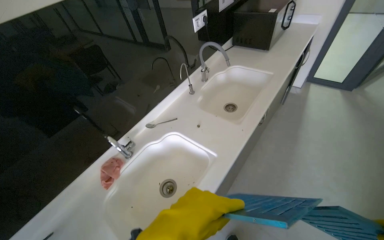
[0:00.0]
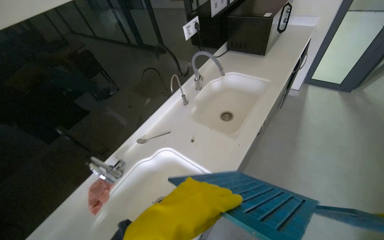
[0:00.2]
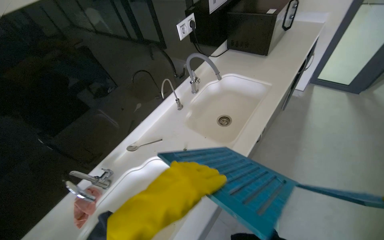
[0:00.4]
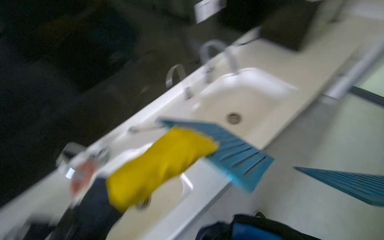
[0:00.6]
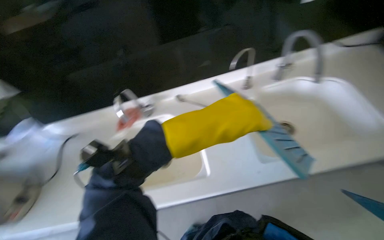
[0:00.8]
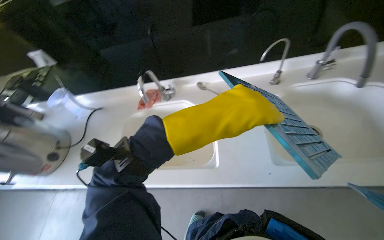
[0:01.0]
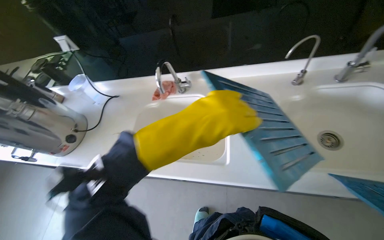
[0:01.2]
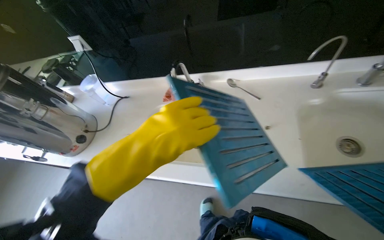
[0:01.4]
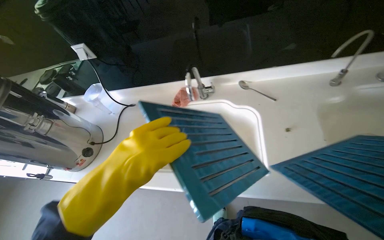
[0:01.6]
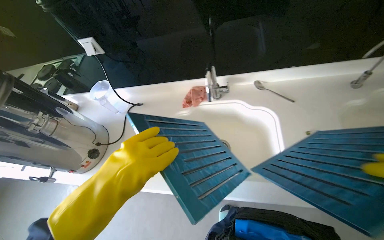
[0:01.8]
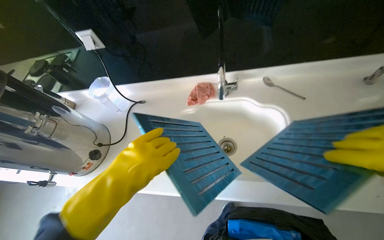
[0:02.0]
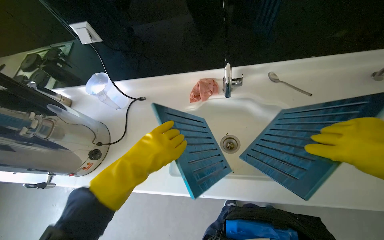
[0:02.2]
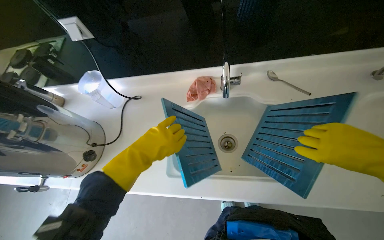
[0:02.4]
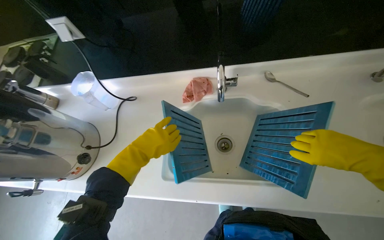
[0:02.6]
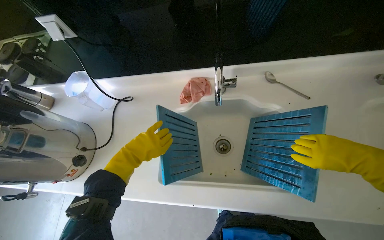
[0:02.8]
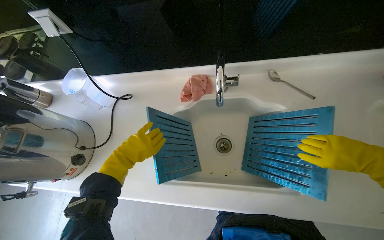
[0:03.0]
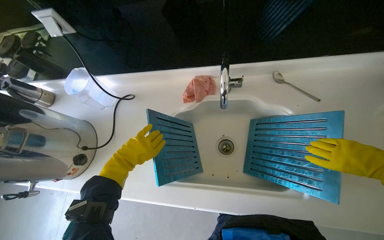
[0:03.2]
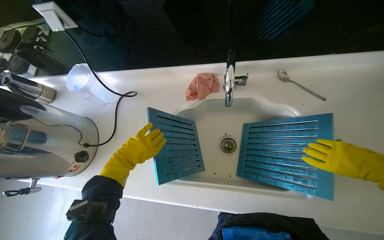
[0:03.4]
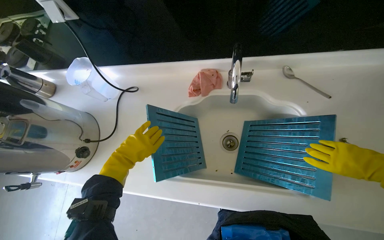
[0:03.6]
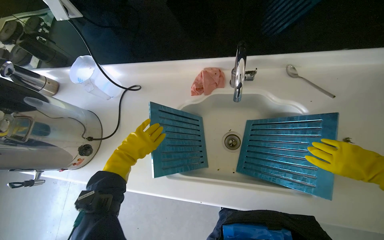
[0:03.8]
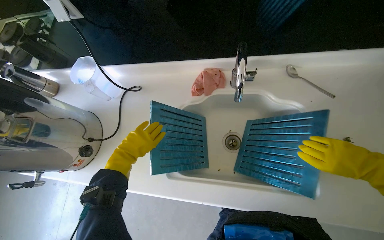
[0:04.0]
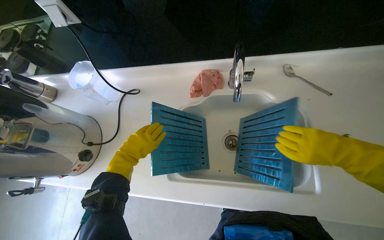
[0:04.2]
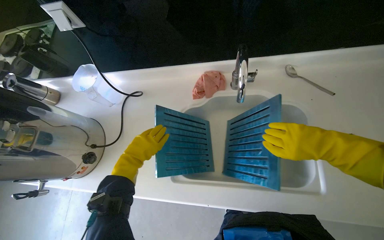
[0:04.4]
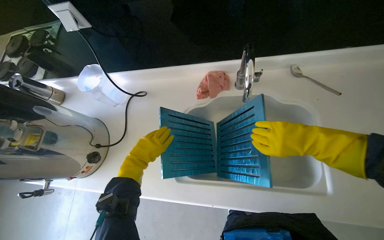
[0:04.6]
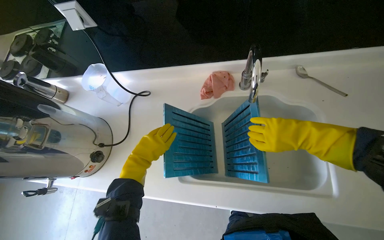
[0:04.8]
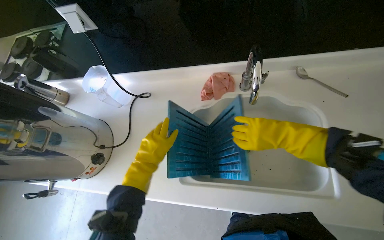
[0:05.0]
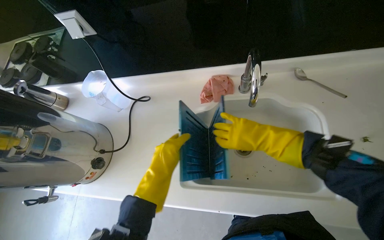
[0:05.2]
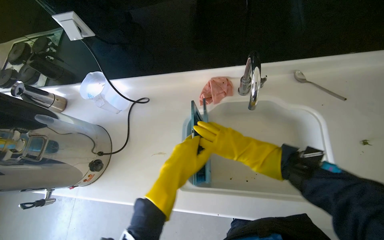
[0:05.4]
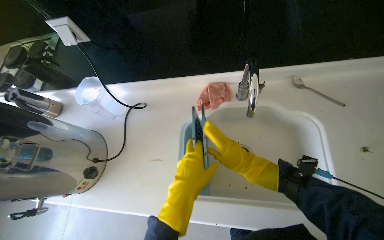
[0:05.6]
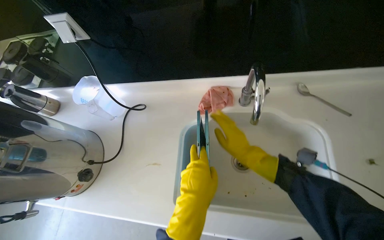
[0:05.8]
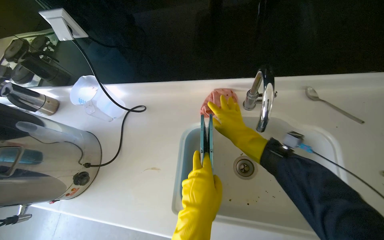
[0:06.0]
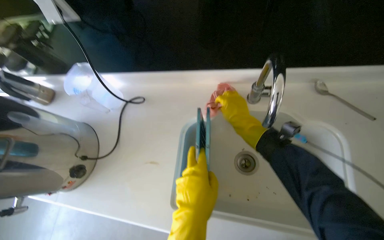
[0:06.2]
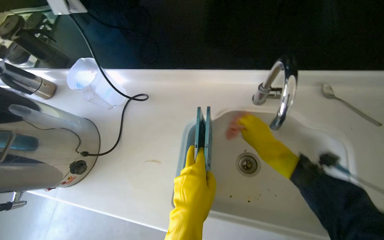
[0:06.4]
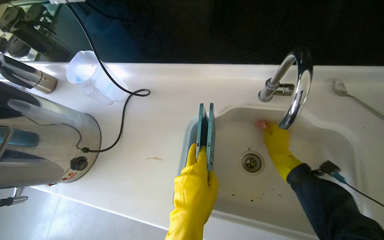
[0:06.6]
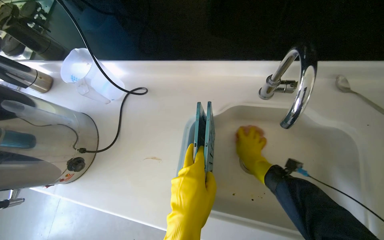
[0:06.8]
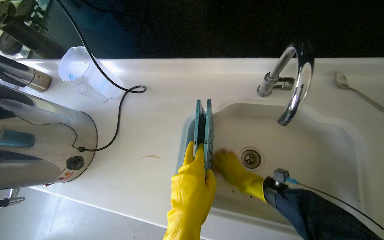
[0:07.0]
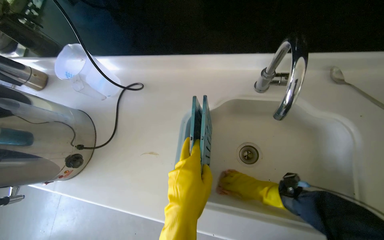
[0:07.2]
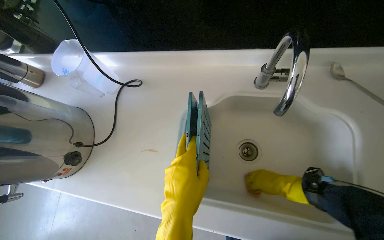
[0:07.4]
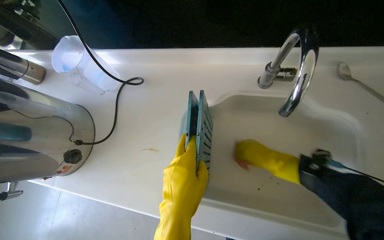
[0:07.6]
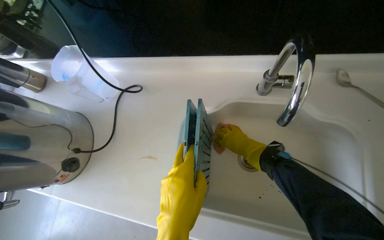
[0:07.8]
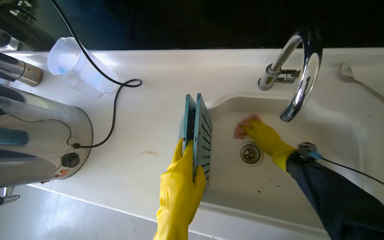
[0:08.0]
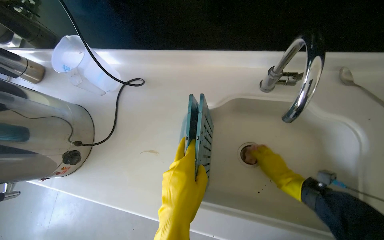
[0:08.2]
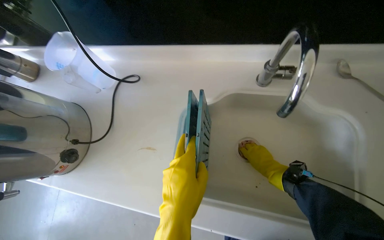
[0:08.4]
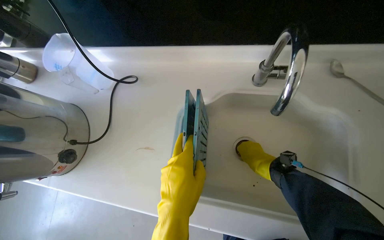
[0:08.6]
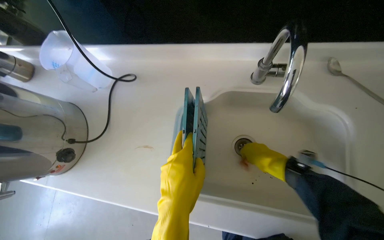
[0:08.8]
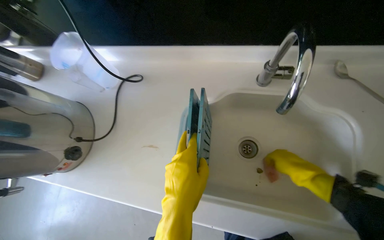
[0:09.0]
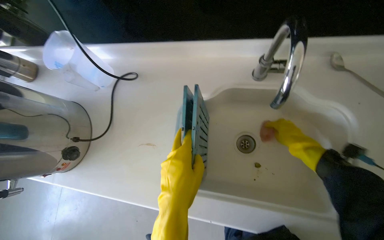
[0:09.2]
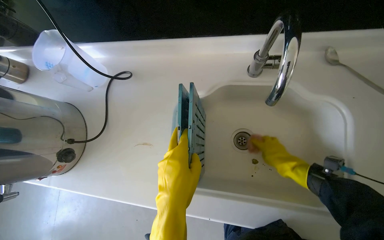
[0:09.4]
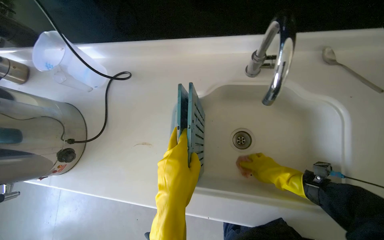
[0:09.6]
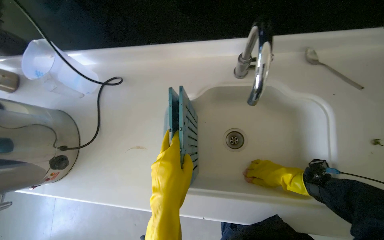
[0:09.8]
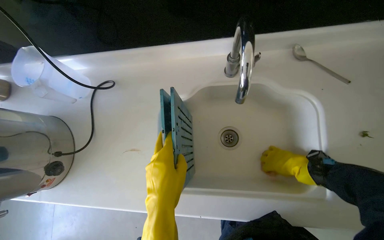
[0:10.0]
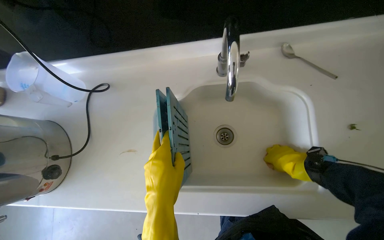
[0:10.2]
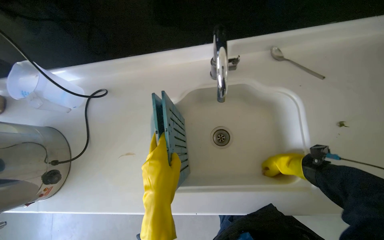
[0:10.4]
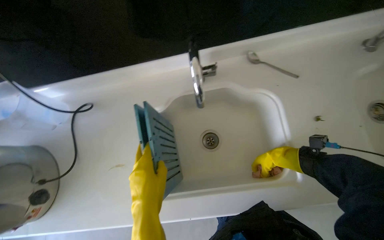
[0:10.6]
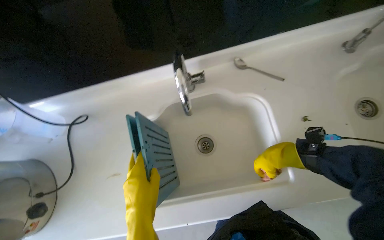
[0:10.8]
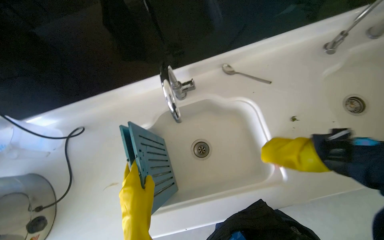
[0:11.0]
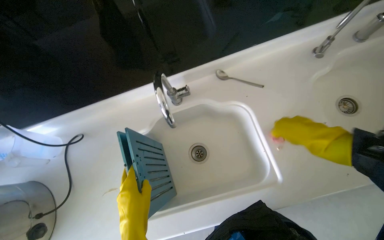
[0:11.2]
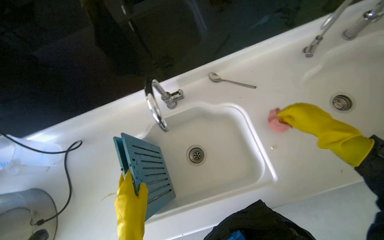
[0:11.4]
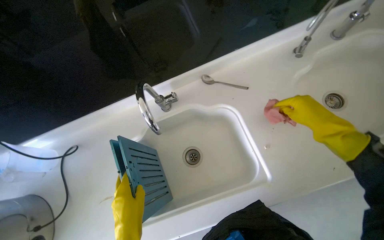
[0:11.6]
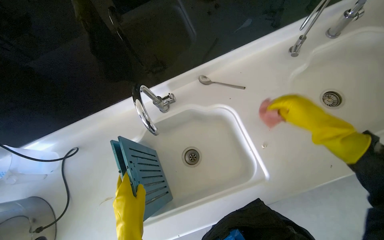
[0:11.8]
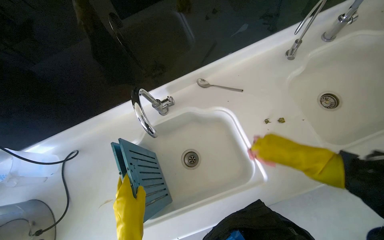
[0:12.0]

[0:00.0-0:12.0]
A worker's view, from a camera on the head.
Job: cleaning kitchen.
The whole recording: Preparing range hood filters for cleaning. The worker removes the first set of range hood filters, places them in the sink, cleans the sink, and sprays the filters with cleaning solution.
0:00.0 to 0:01.6: The wearer looks some 55 degrees further to the left. The view tilts some 25 degrees downward.
0:01.6 to 0:03.0: The left hand goes approximately 40 cm farther from the camera and to the left.
0:04.4 to 0:06.0: The right hand travels to the left and farther from the camera by about 25 cm. Meanwhile the left hand is displaced to the right and nearer to the camera by about 20 cm.
0:06.0 to 0:07.6: The right hand moves down the picture and to the right, approximately 20 cm.
0:07.6 to 0:09.0: The right hand goes about 15 cm nearer to the camera.
0:10.4 to 0:12.0: The right hand reaches roughly 25 cm nearer to the camera, then returns.

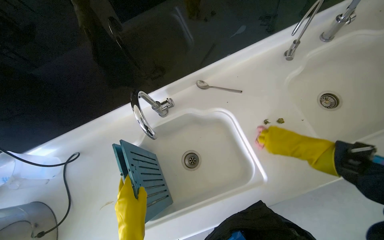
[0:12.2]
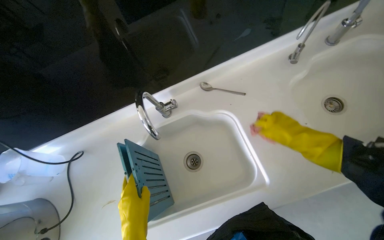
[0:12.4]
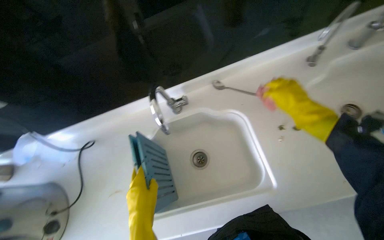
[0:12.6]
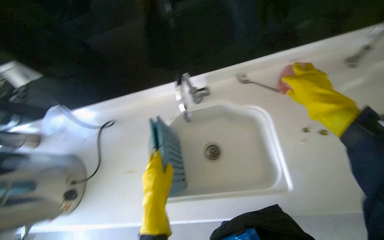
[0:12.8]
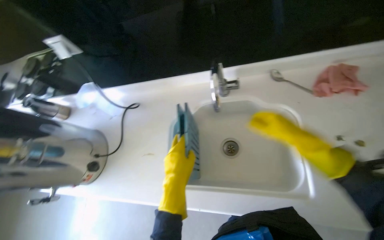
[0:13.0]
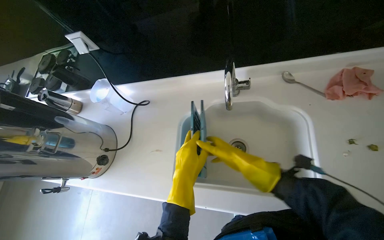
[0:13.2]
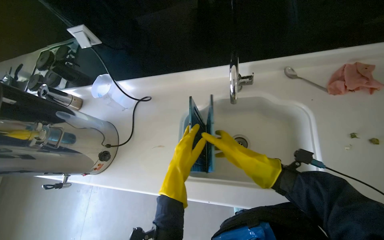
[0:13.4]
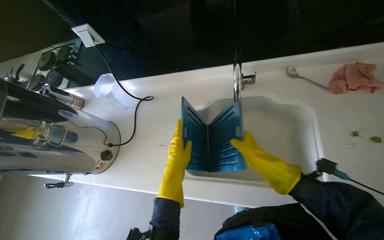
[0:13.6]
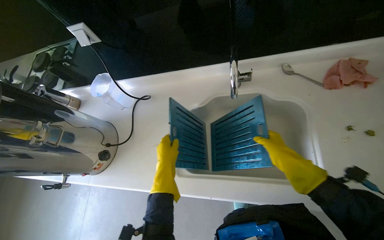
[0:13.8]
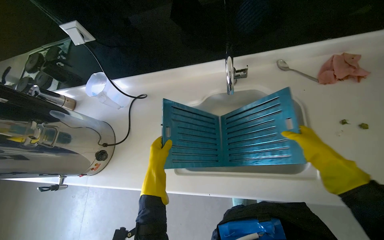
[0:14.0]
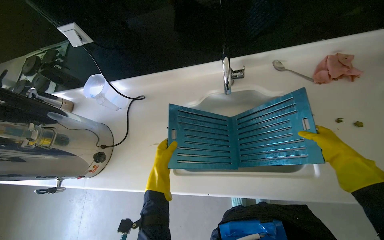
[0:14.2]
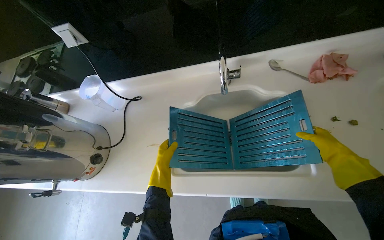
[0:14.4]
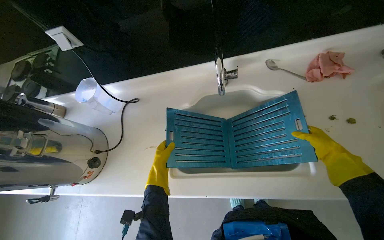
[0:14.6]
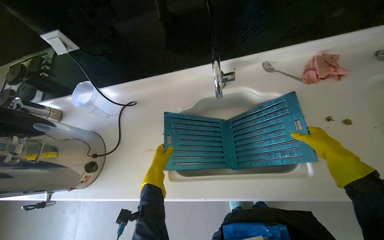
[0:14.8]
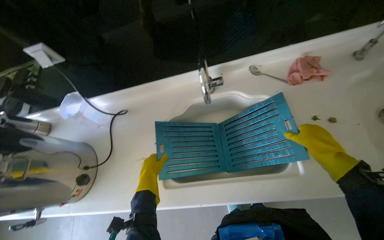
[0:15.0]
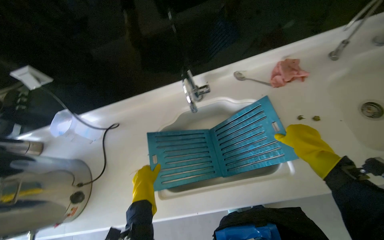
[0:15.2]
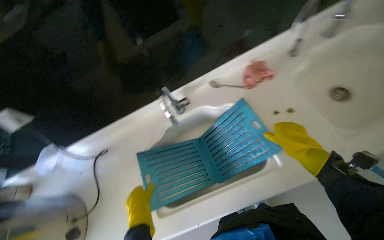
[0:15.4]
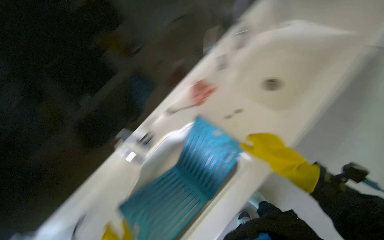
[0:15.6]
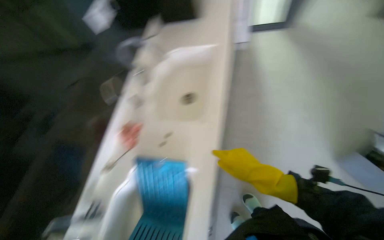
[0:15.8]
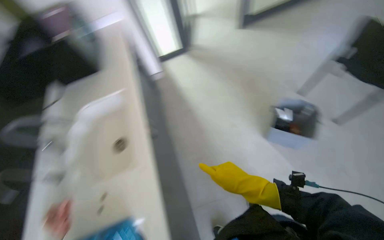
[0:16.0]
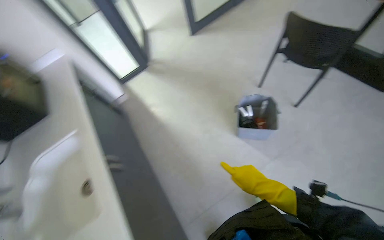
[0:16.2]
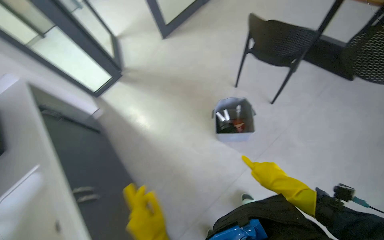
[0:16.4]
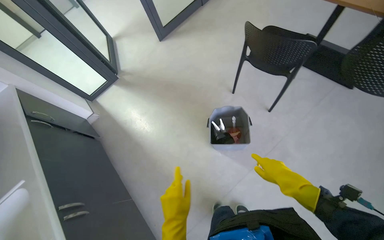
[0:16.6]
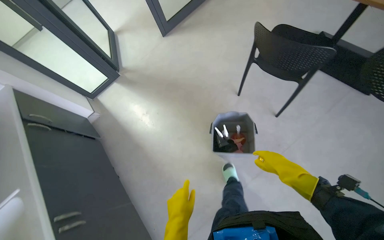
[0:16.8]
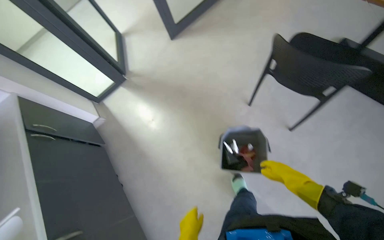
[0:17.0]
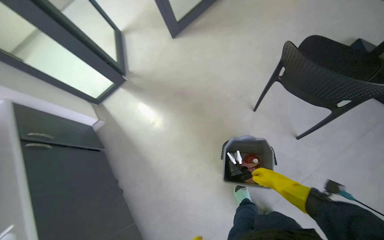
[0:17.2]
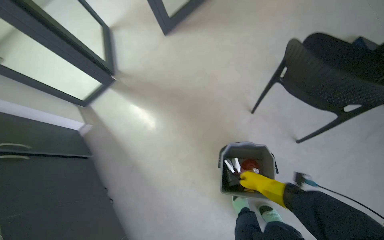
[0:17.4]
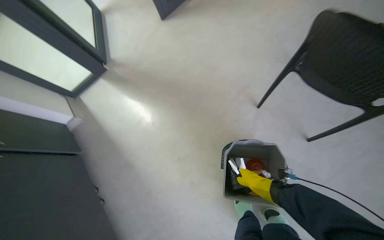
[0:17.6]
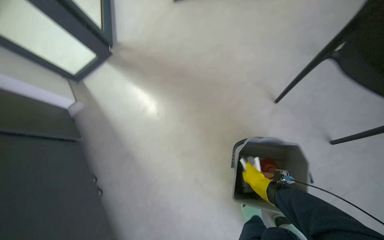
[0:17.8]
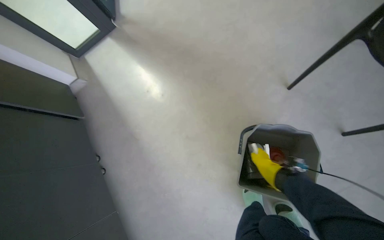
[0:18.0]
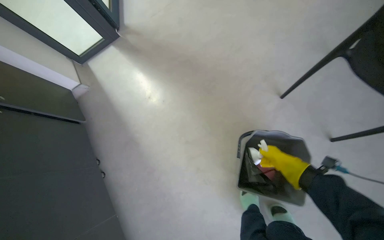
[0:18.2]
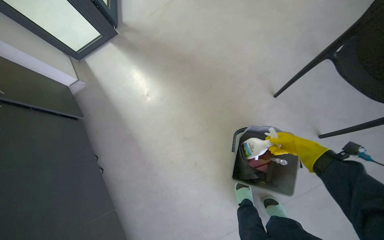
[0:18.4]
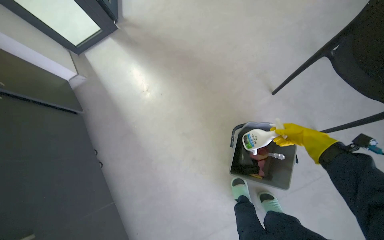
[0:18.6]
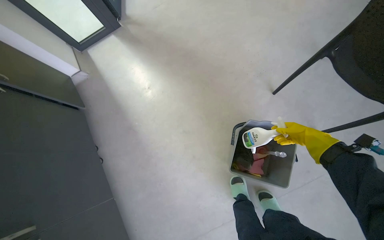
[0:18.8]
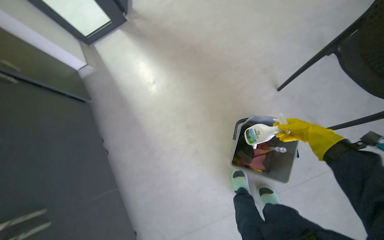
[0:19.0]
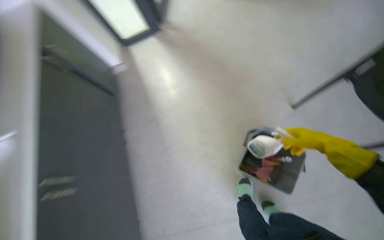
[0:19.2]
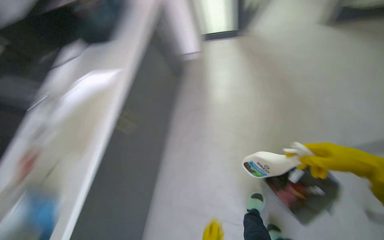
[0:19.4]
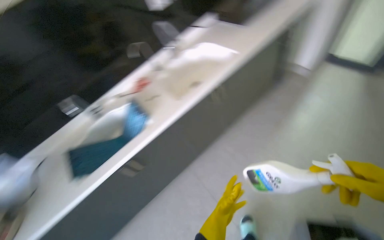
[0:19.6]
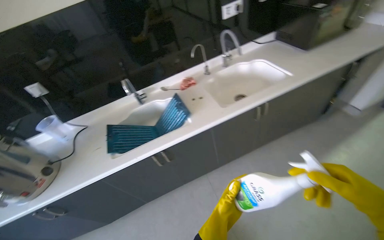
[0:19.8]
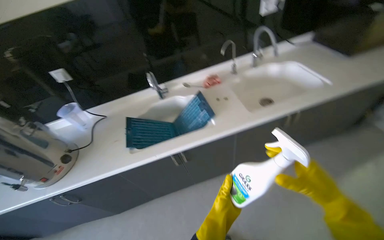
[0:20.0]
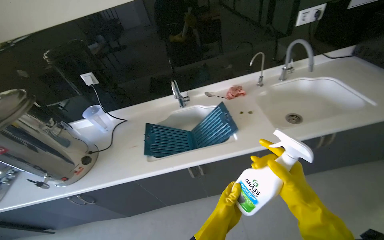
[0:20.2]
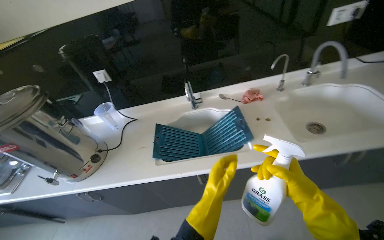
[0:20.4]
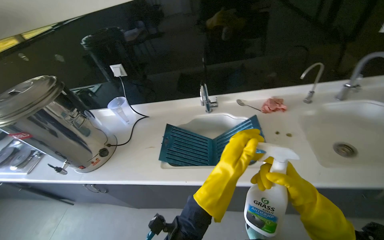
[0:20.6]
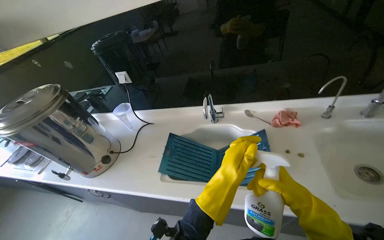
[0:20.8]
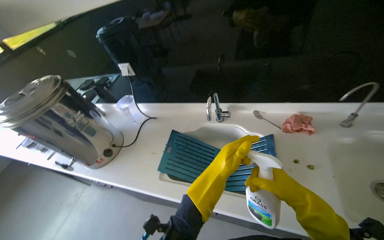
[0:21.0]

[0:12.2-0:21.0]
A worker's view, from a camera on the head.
Job: cleaning kitchen.
The whole recording: Preparing range hood filters for cleaning. The worker removes the first set of range hood filters, places them in the sink, cleans the sink, and sprays the filters with cleaning solution.
0:12.2 to 0:13.6: The head turns to the left by some 25 degrees. The right hand shifts some 30 cm to the left, and goes up the picture and returns, about 15 cm each way.
0:13.6 to 0:15.2: The right hand goes some 25 cm to the right and nearer to the camera; the left hand reaches roughly 15 cm farther from the camera, then returns.
0:15.2 to 0:16.6: The camera travels roughly 60 cm. The head rotates approximately 85 degrees to the right. The wearer looks some 25 degrees further upward.
0:16.6 to 0:18.0: The head travels approximately 60 cm. The wearer looks approximately 15 degrees further downward.
0:18.0 to 0:19.6: The camera is carried roughly 40 cm. The wearer looks roughly 40 degrees further to the left.
0:19.6 to 0:21.0: The camera travels about 60 cm. The wearer looks about 50 degrees further to the left.
